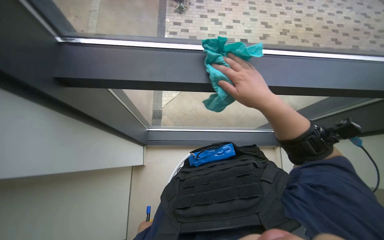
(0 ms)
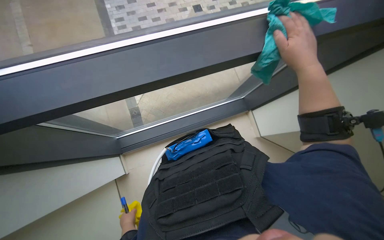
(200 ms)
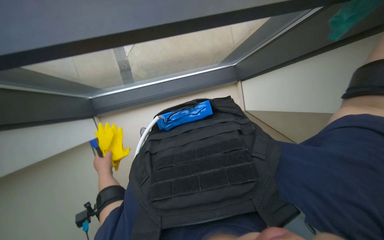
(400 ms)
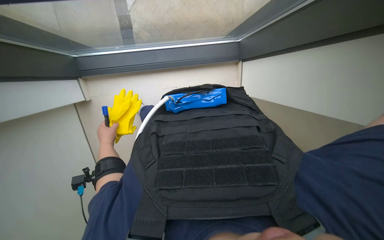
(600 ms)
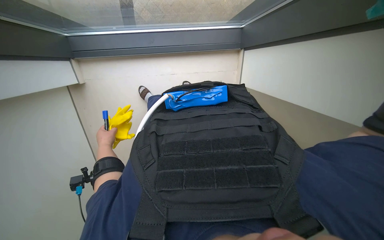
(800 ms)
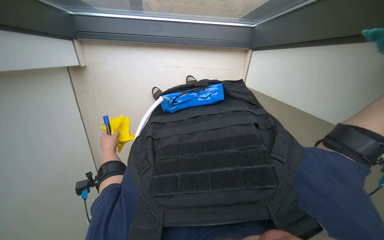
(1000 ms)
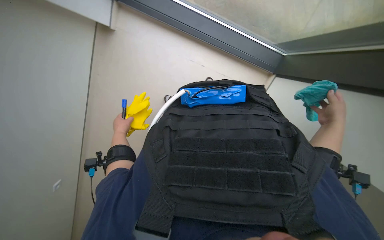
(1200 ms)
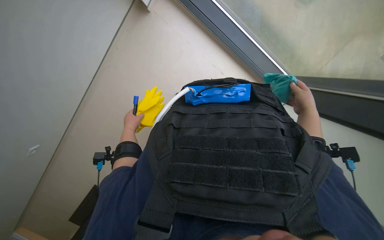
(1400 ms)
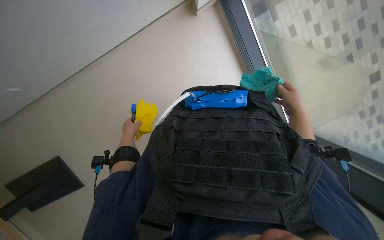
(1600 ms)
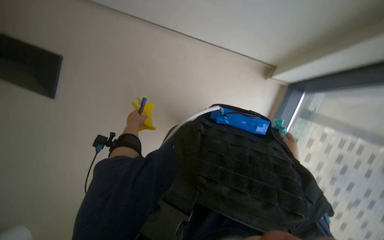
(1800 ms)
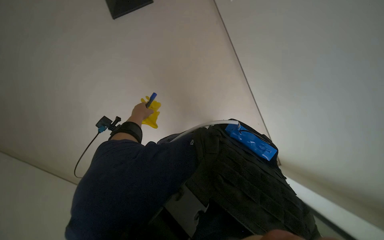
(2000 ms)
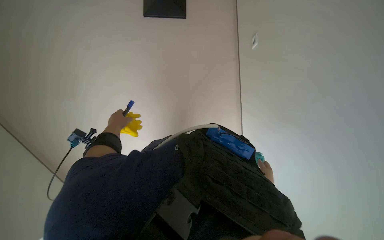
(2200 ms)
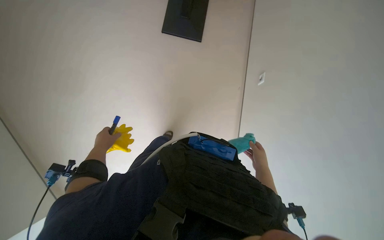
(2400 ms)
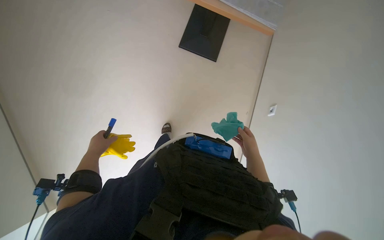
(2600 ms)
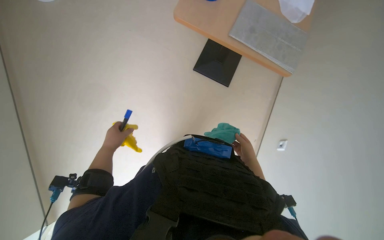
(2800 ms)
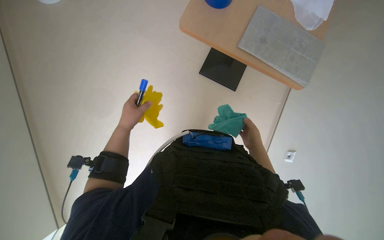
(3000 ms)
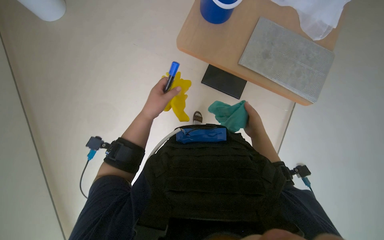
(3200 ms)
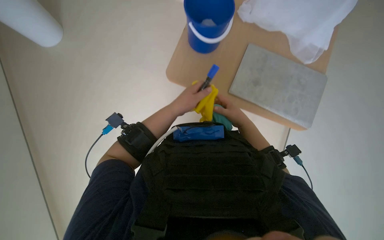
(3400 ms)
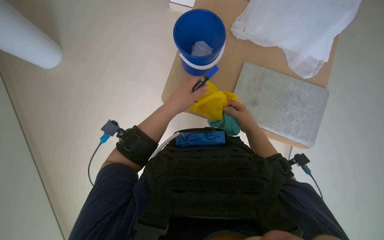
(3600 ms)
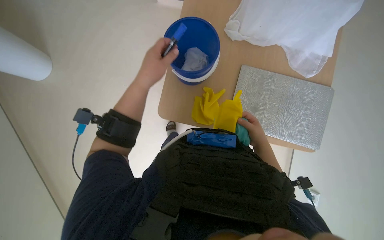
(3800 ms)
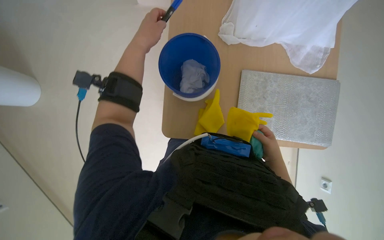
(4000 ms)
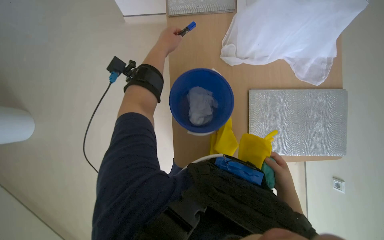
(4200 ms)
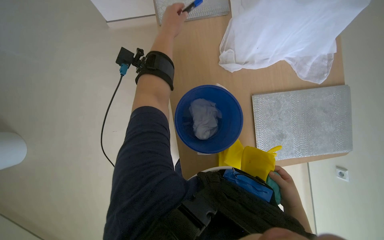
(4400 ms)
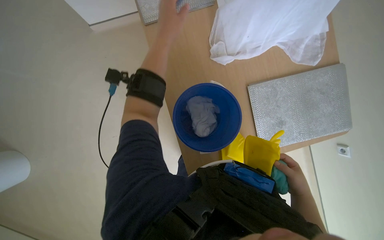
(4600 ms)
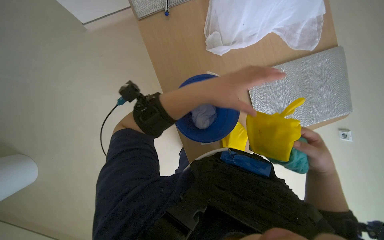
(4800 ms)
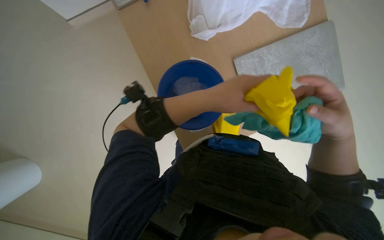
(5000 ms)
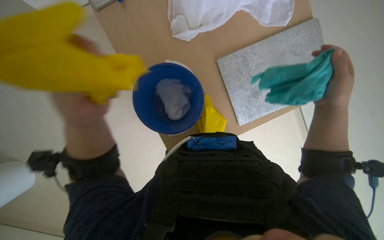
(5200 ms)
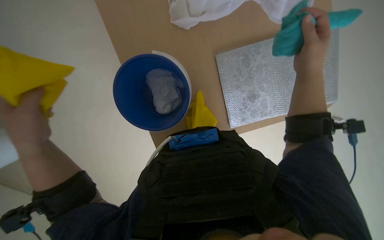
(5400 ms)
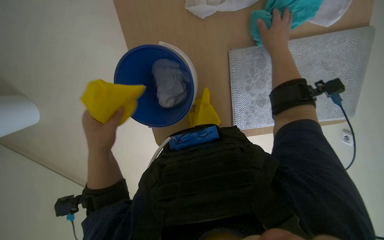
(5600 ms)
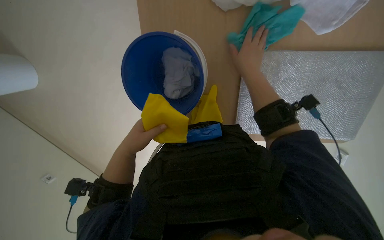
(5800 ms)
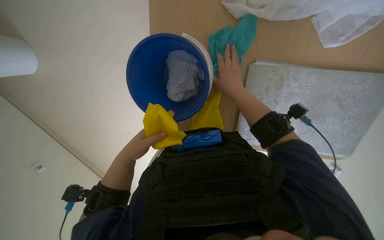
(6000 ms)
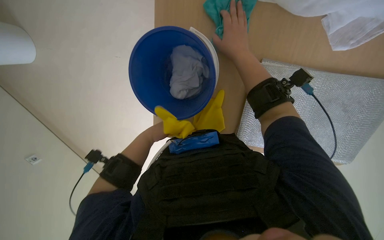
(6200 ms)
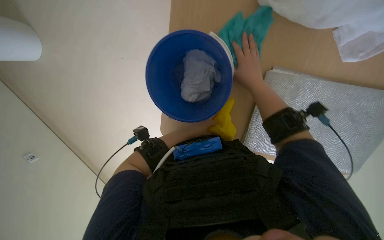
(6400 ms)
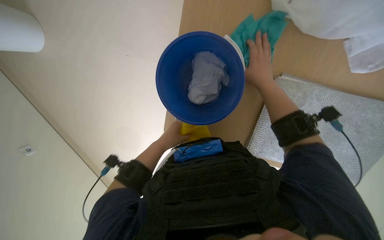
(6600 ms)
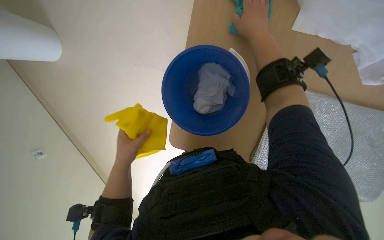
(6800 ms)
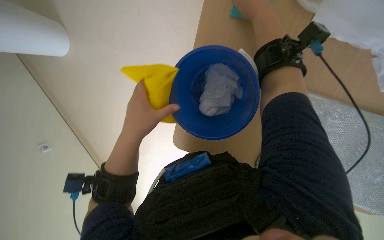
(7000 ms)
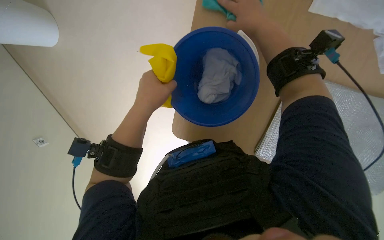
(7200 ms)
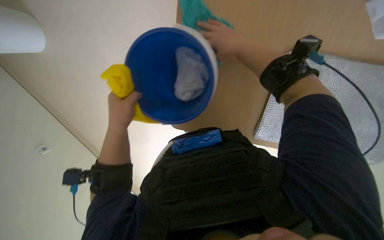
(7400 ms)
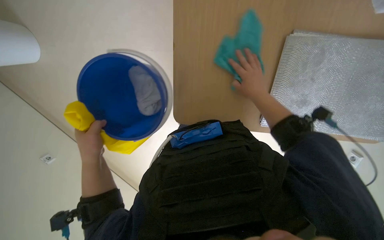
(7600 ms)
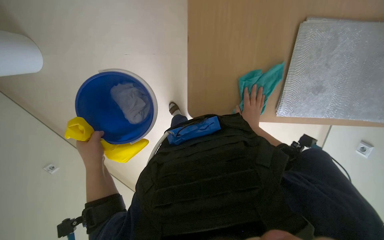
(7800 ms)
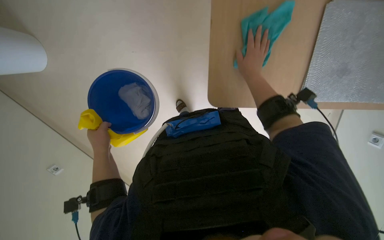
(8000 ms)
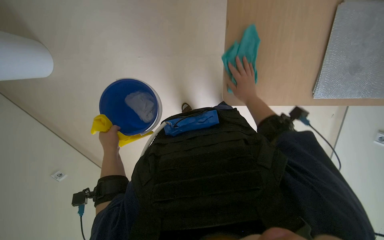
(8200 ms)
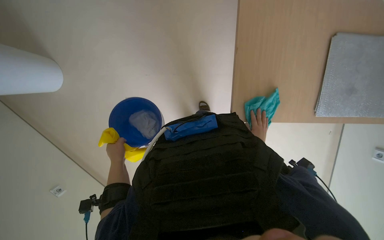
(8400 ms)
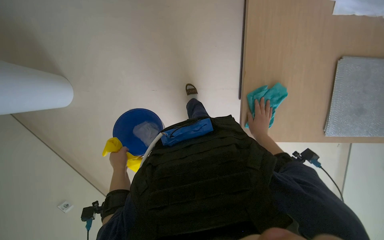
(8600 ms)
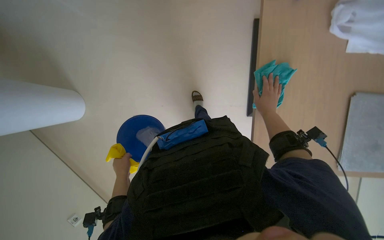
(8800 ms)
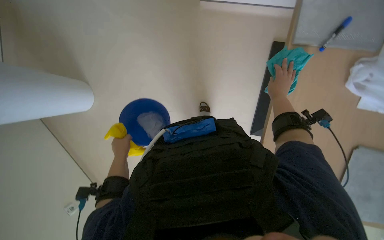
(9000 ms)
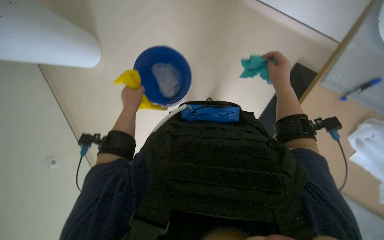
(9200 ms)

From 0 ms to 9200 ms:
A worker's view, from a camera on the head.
Job: wiping surfaces.
The whole recording: Wiping various surfaces and objects. The worker wrings a green cloth and wipes the window, a plant, a chair, and table items.
From 0 ms to 1600 ms: The wearer looks approximately 15 degrees further downward.
From 1600 ms to 3000 ms: The view pans to the right by approximately 20 degrees. The wearer looks some 20 degrees further upward.
From 3000 ms to 4600 ms: The camera is carried some 70 cm. Everything in view rotates approximately 35 degrees counterclockwise.
From 4600 ms to 6200 ms: The wearer looks roughly 15 degrees further downward. The right hand moves up and down the picture over some 40 cm, changing direction 2 times. Meanwhile the left hand goes some 40 cm down the picture and farther from the camera.
From 6200 ms to 7600 ms: The left hand moves left and right over about 25 cm, changing direction 3 times, while the right hand swings up and down the picture, roughly 15 cm each way, with 2 reversals.
From 7600 ms to 9200 ms: The wearer's head swings roughly 25 degrees to the left. The view tilts approximately 30 degrees upward. The right hand goes nearer and farther, roughly 25 cm each way, reversing 3 times. The left hand is displaced to the right and up the picture by approximately 15 cm.

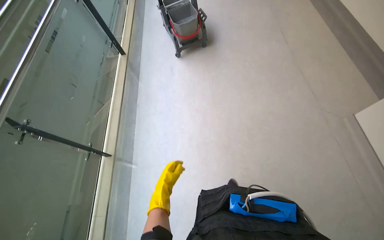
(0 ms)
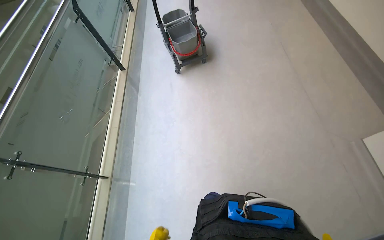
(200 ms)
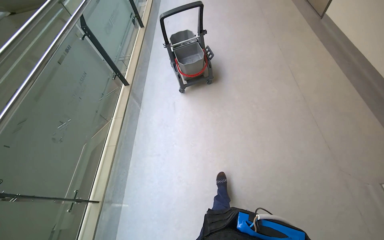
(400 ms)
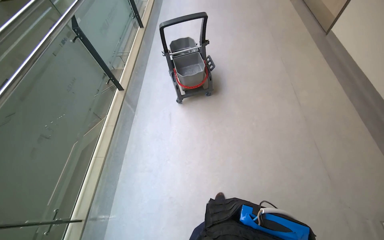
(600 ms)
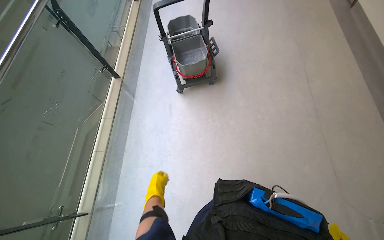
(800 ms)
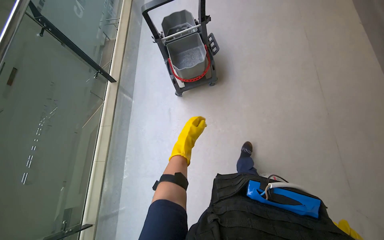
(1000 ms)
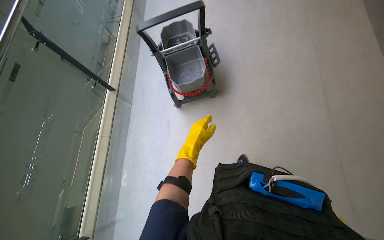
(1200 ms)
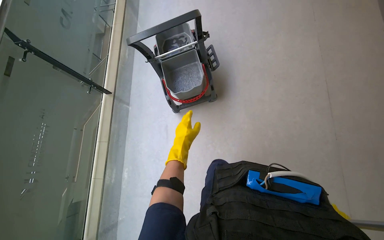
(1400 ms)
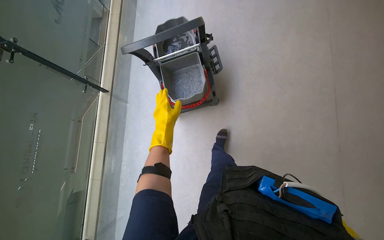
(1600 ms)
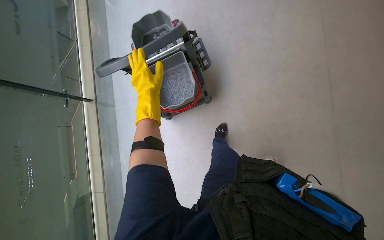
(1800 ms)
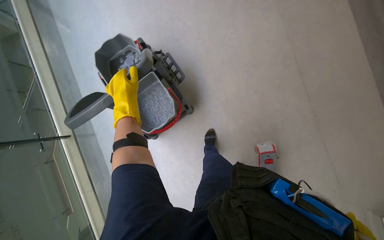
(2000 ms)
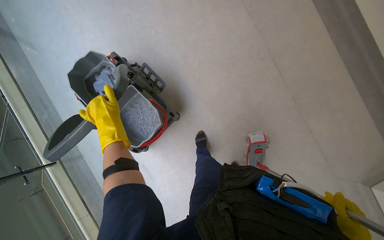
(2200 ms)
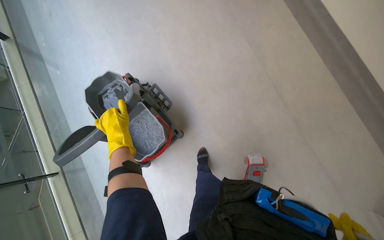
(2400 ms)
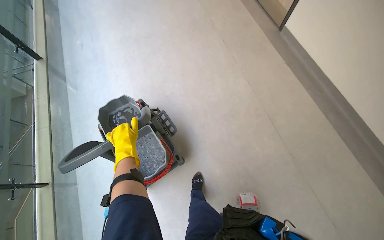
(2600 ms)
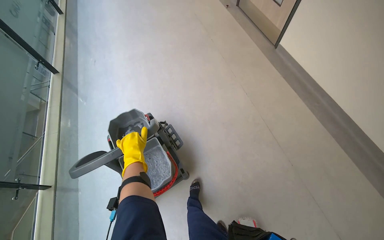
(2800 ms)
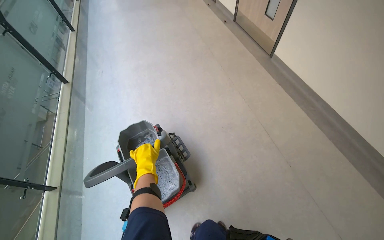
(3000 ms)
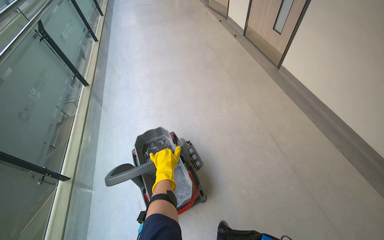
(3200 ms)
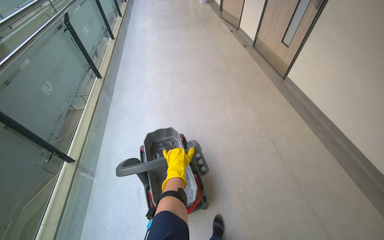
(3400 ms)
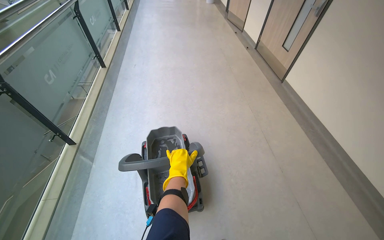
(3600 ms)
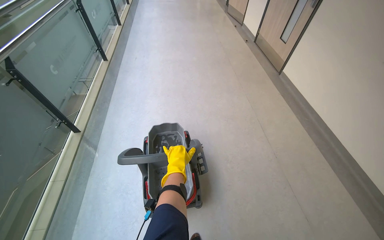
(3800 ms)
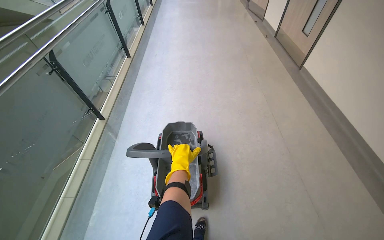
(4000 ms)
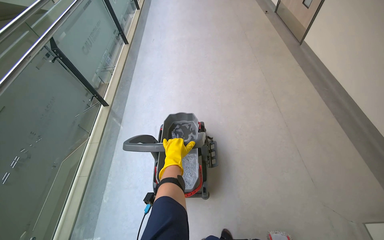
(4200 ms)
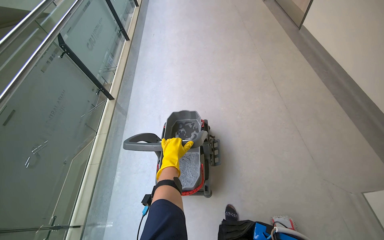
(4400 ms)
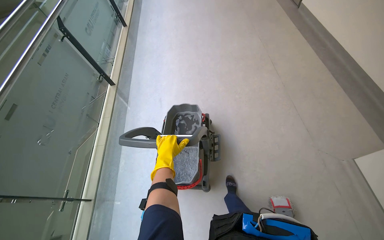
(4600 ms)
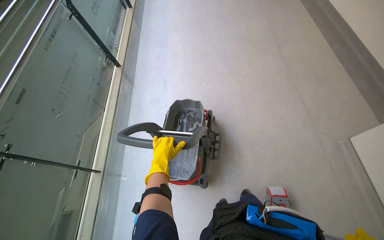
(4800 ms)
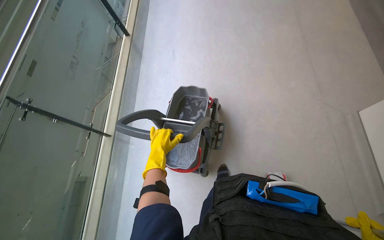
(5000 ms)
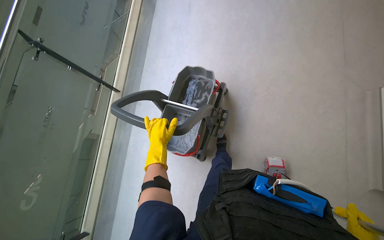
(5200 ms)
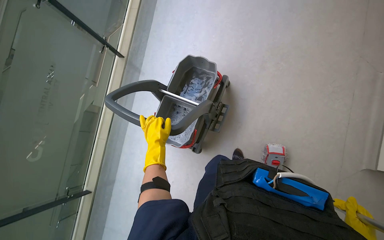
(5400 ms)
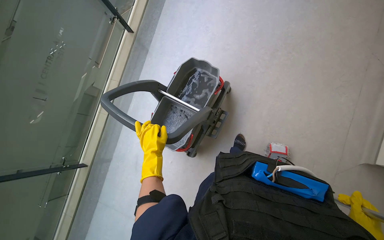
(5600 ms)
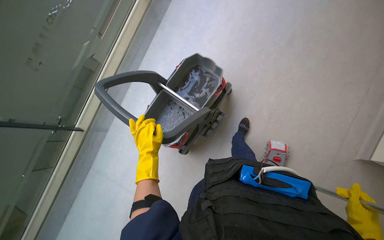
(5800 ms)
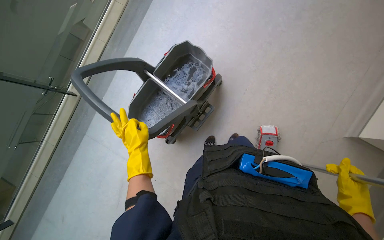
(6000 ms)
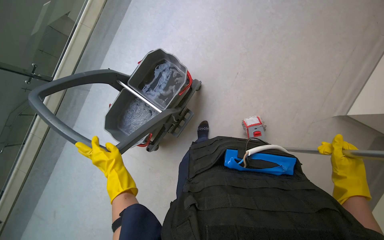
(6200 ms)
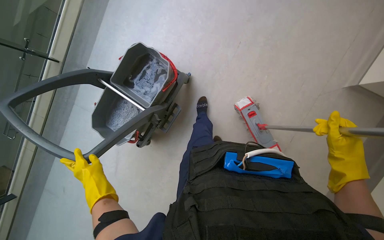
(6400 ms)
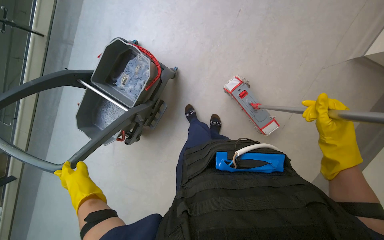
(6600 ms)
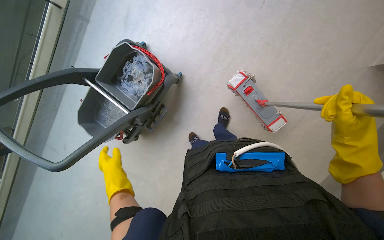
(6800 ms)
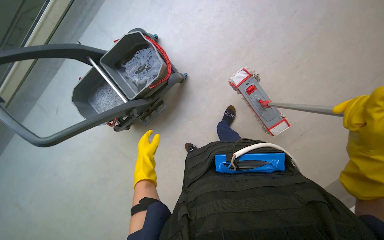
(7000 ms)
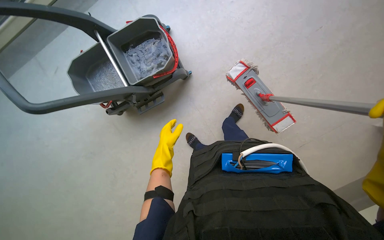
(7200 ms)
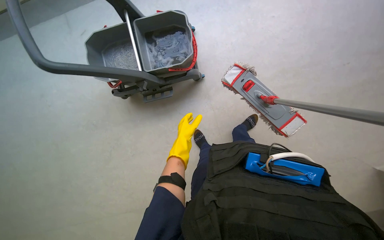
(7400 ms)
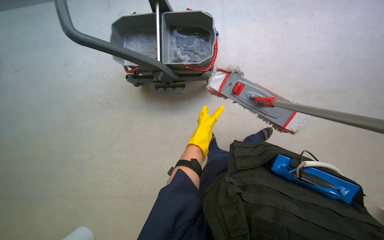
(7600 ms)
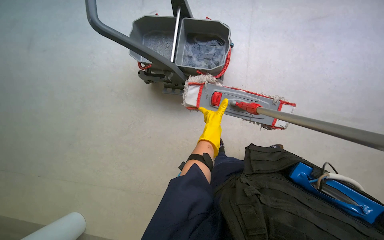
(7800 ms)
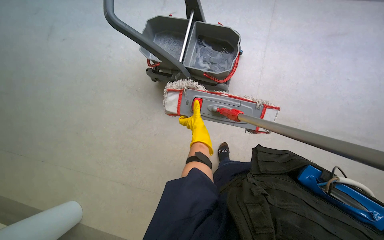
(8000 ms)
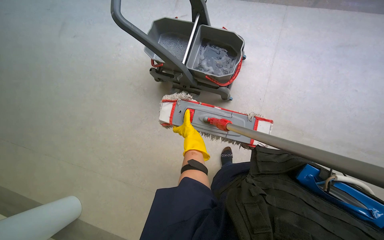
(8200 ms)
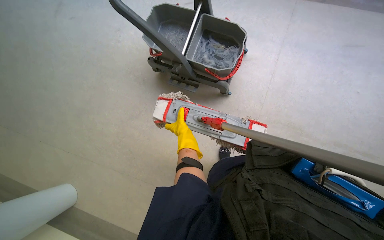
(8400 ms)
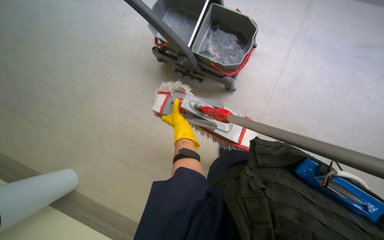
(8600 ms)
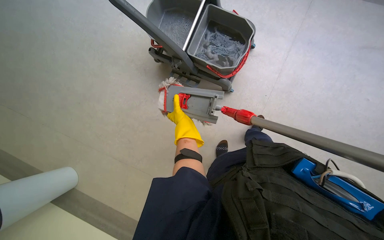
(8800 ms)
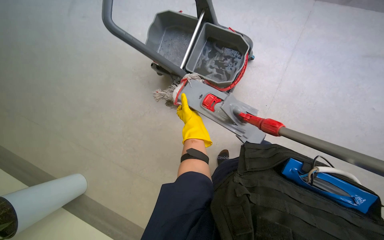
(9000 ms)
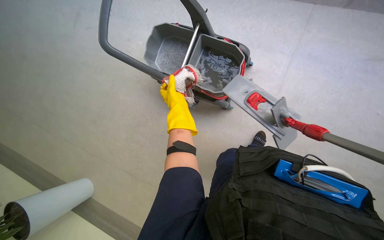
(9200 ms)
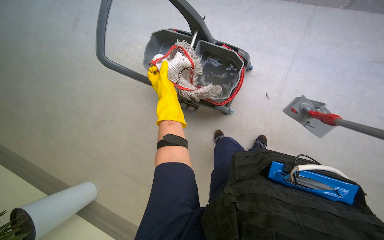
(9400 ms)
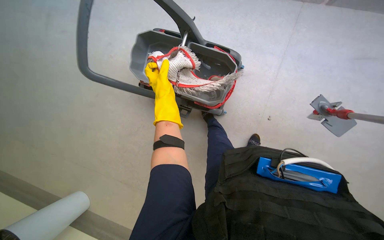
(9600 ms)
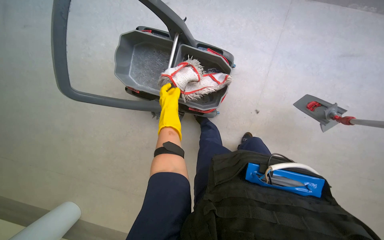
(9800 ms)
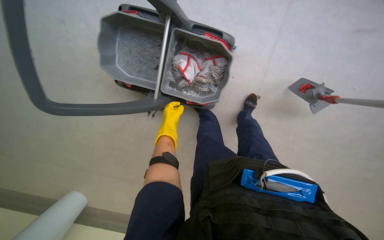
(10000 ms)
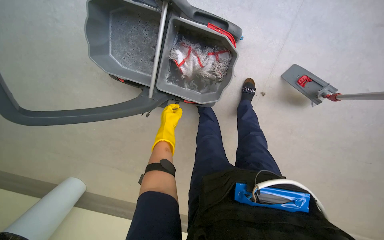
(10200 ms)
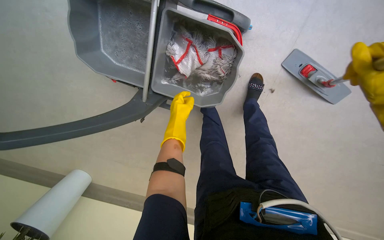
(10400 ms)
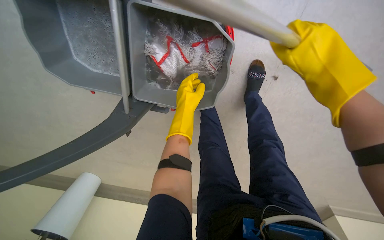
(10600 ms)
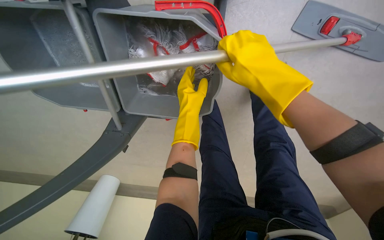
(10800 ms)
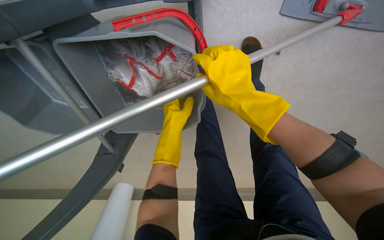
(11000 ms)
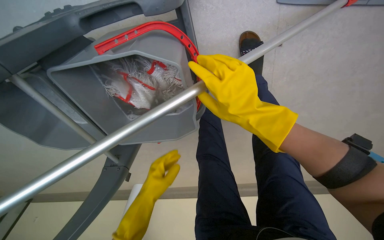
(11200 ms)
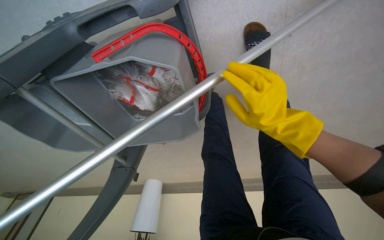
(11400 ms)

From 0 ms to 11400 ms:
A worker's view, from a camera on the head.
Job: preparing cleaning supplies.
The whole recording: Cleaning mop head. Detaches the mop head and cleans it in the bucket.
From 0 ms to 1400 ms: The camera travels roughly 1.5 m.
From 1400 ms to 2800 ms: The view tips upward by approximately 20 degrees.
From 2800 ms to 4200 ms: The camera travels roughly 70 cm.
From 4200 ms to 5600 ms: The camera travels roughly 60 cm. The view tilts some 20 degrees downward.
From 7200 ms to 8600 ms: The scene rotates clockwise by approximately 45 degrees.
From 8600 ms to 10000 ms: The left hand reaches about 20 cm up the picture, then returns.
From 10000 ms to 11400 ms: The wearer moves about 60 cm. The camera sweeps to the left, by approximately 20 degrees. The camera pitches downward, by roughly 25 degrees. Everything in view rotates about 25 degrees counterclockwise.
